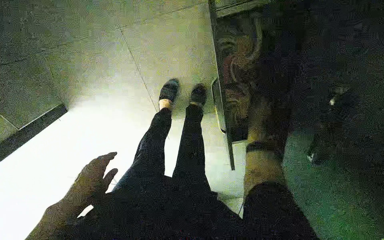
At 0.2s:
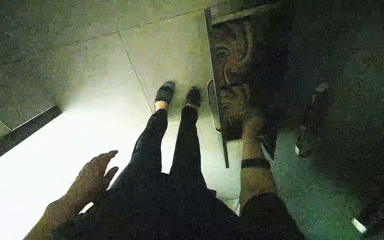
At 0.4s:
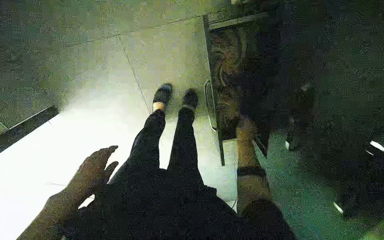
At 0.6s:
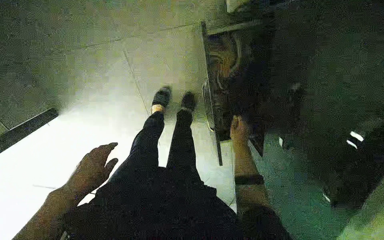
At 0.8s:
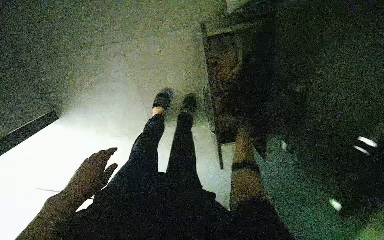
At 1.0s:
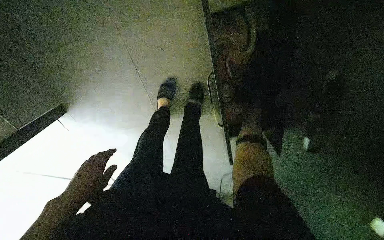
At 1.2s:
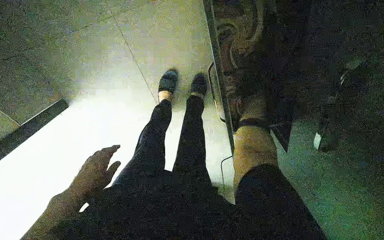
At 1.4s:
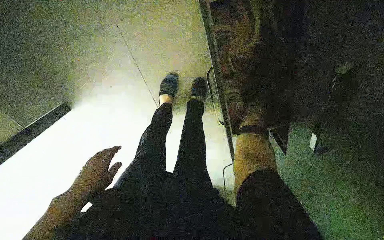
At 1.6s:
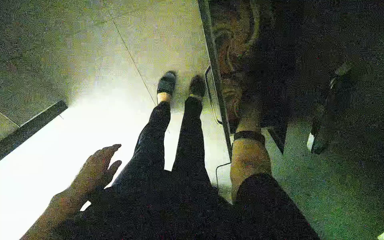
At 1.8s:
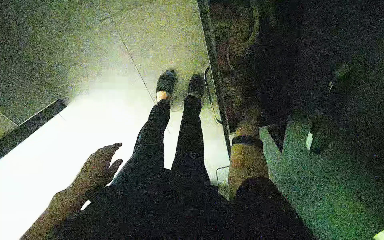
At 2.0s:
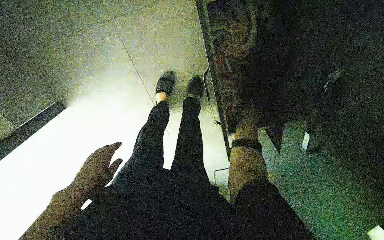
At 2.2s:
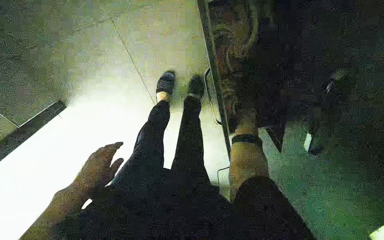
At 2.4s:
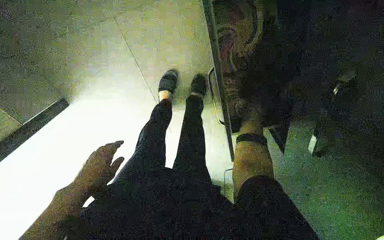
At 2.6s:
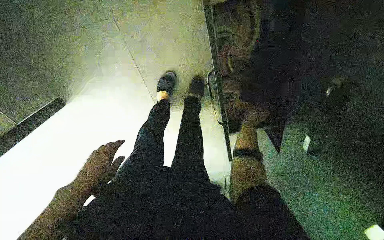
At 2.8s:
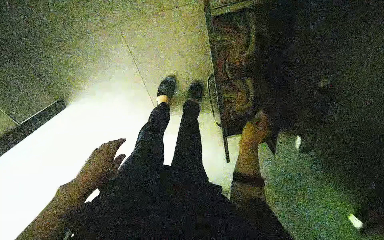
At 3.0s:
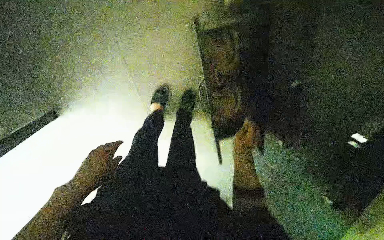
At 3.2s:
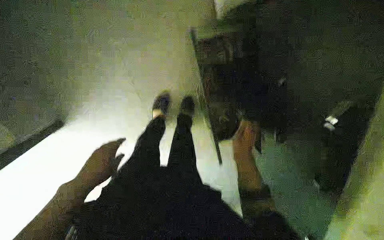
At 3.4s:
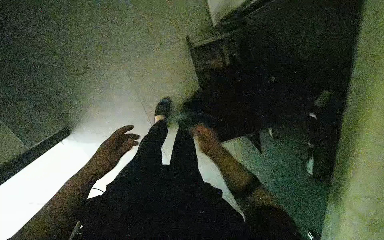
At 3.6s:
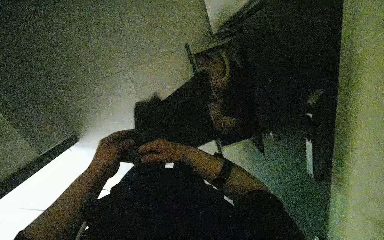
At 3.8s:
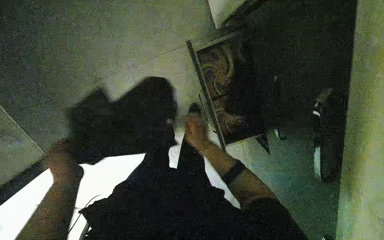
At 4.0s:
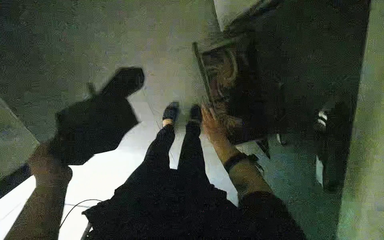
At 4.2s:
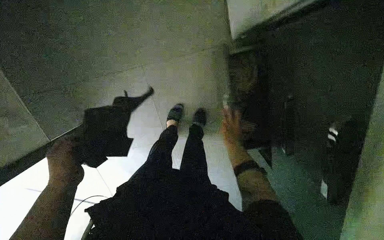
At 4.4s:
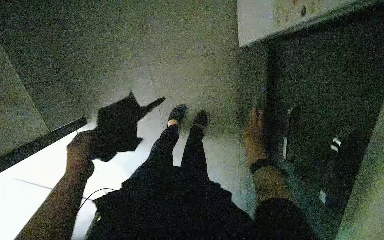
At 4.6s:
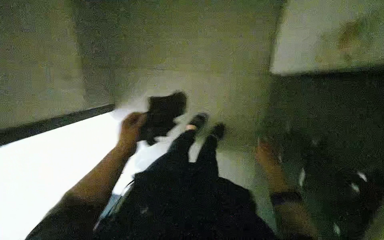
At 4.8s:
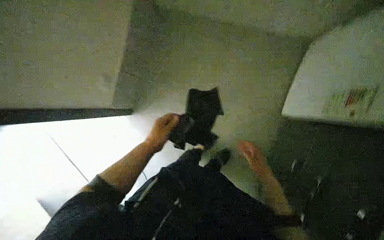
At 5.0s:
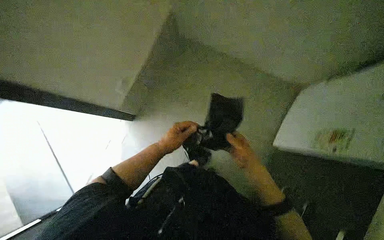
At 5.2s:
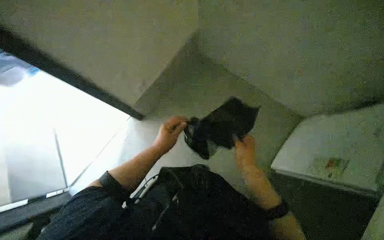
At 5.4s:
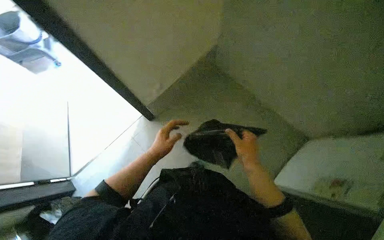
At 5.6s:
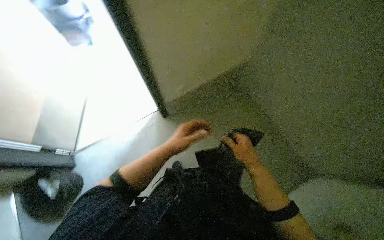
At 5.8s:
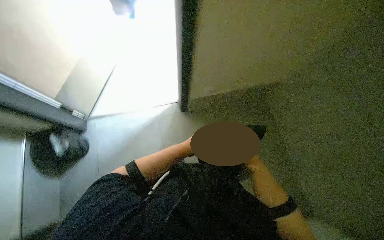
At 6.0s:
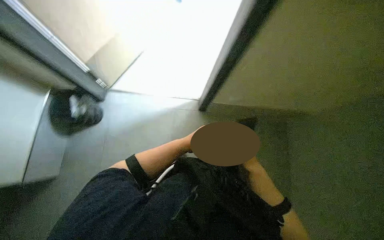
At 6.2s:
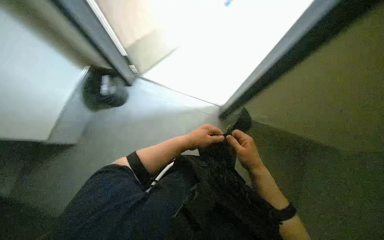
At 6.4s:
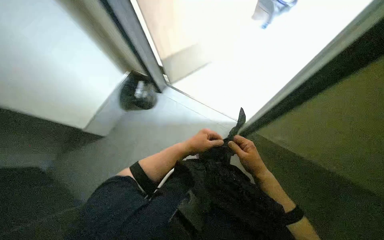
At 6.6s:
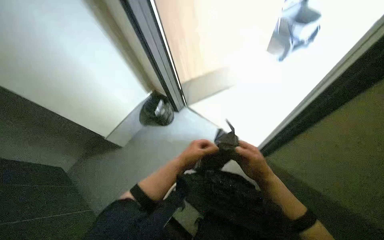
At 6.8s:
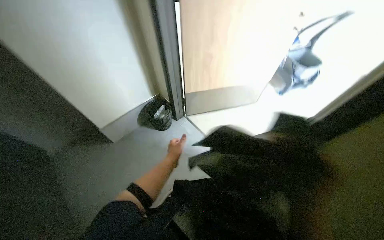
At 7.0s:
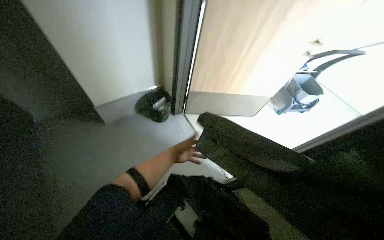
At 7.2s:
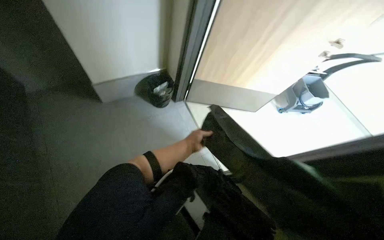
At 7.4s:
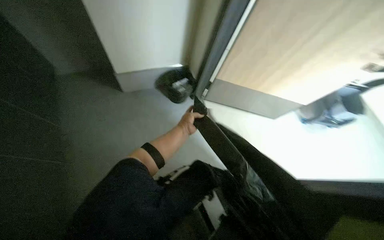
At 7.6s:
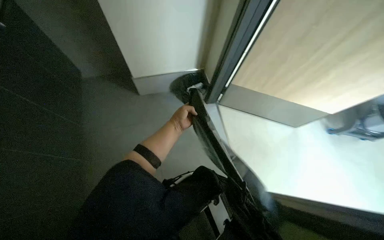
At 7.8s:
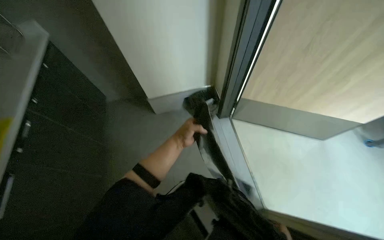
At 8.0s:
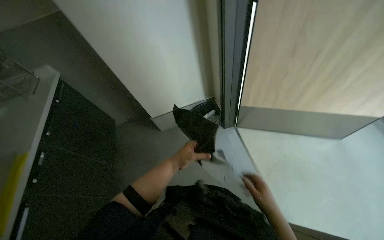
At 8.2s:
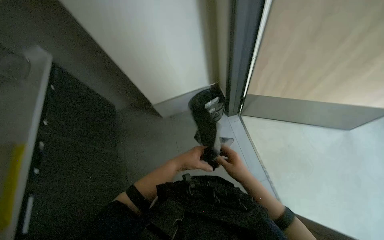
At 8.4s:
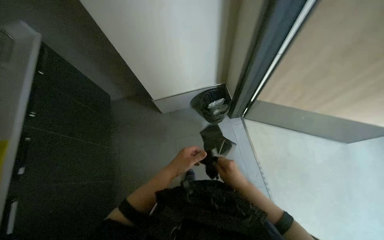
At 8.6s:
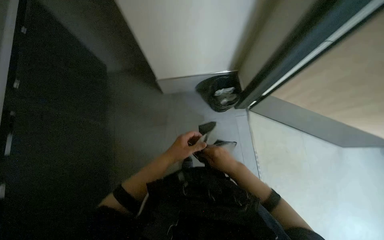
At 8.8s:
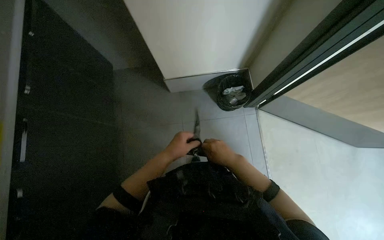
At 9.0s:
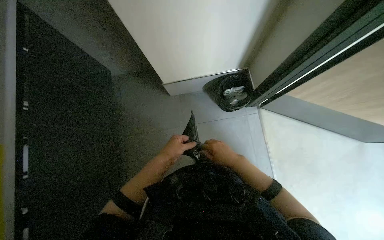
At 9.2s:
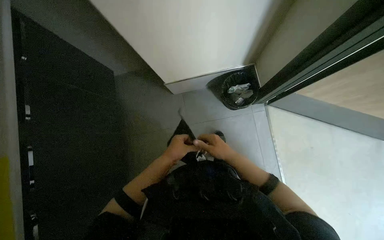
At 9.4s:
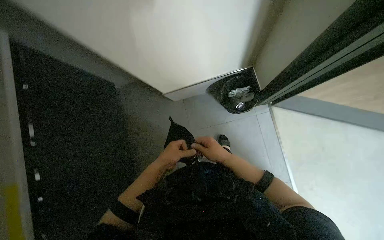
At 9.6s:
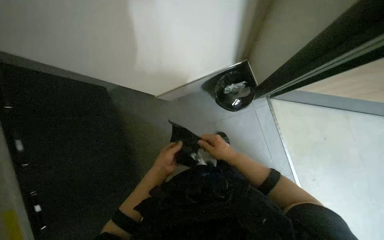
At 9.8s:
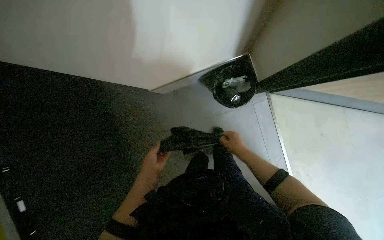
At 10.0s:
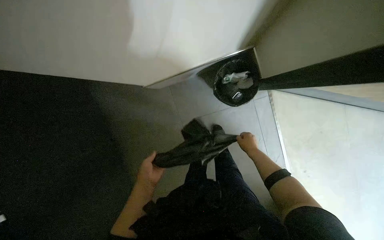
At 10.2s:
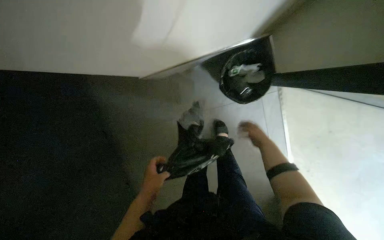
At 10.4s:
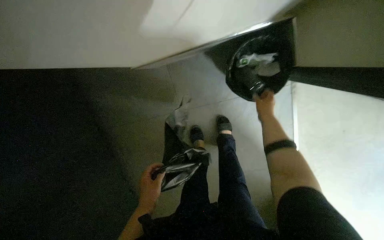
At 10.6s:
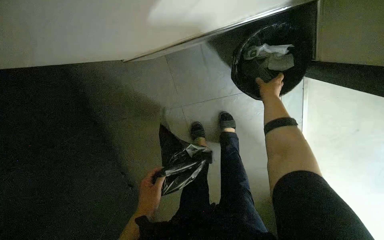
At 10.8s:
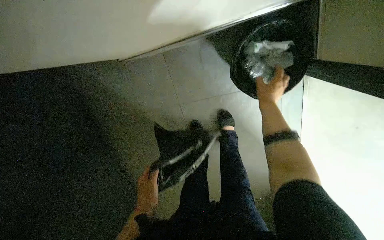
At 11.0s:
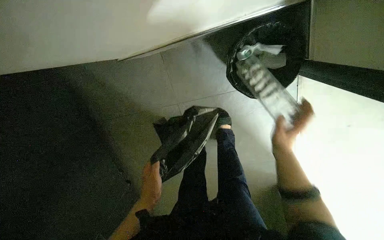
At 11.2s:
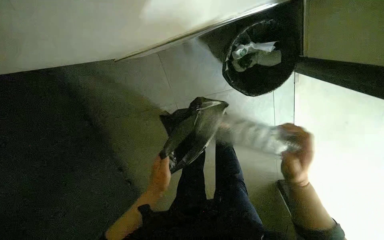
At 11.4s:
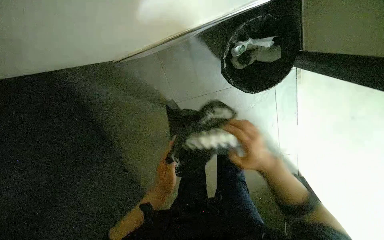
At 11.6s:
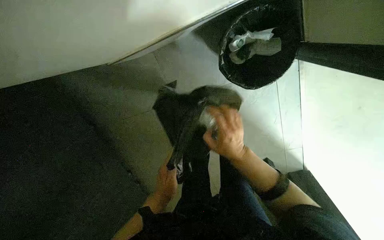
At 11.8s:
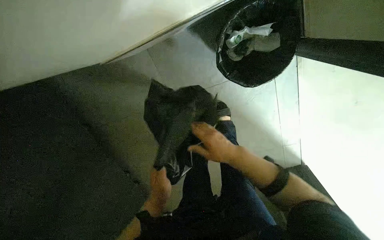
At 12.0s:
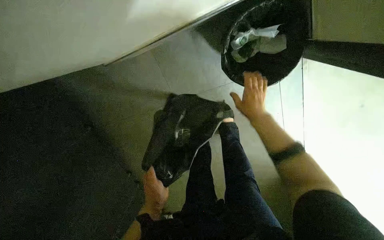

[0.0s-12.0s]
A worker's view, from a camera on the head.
Job: managing trash.
The whole recording: Changing trash bags in a bin. The worker removes a full trash bag from a bin and replaces it with a new one.
0.0s to 1.6s: The right hand is displaced nearer to the camera and to the left by approximately 15 cm, and goes down the picture and returns, some 10 cm each way.
1.6s to 3.0s: The right hand travels nearer to the camera and down the picture by about 25 cm.
3.0s to 4.4s: The right hand moves roughly 25 cm to the left and comes back.
4.4s to 6.0s: The head rotates about 35 degrees to the left. The left hand is displaced to the right by about 25 cm, while the right hand is displaced nearer to the camera and to the left by approximately 35 cm.
6.0s to 7.6s: The head turns to the left by roughly 80 degrees. The camera pitches upward, by about 15 degrees.
9.0s to 10.4s: The left hand shifts roughly 15 cm down the picture, while the right hand travels farther from the camera by approximately 50 cm.
10.4s to 12.0s: The right hand goes up and down the picture, roughly 25 cm each way, reversing 2 times. Meanwhile the left hand is displaced farther from the camera by approximately 10 cm.

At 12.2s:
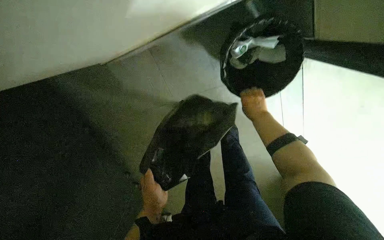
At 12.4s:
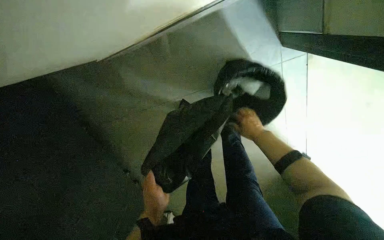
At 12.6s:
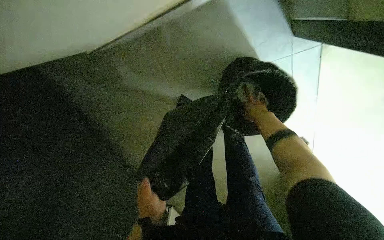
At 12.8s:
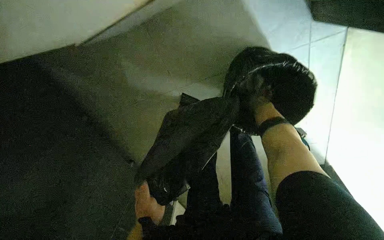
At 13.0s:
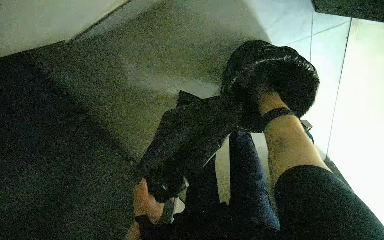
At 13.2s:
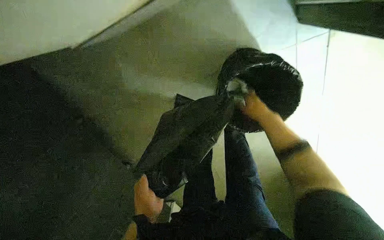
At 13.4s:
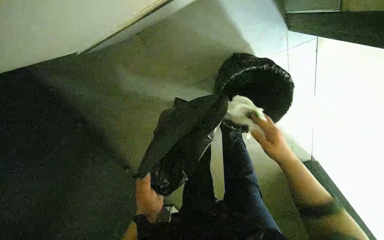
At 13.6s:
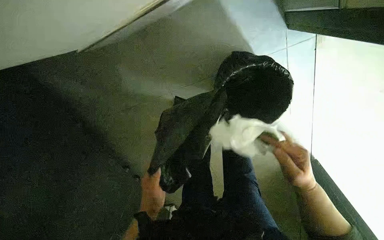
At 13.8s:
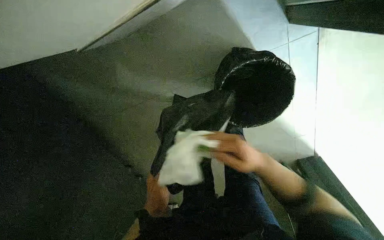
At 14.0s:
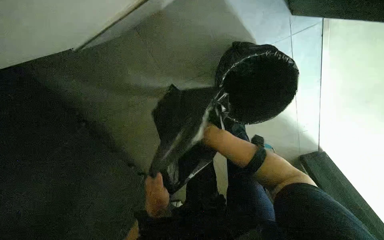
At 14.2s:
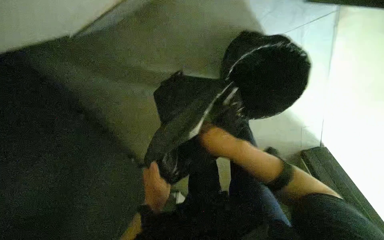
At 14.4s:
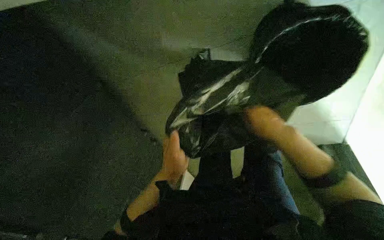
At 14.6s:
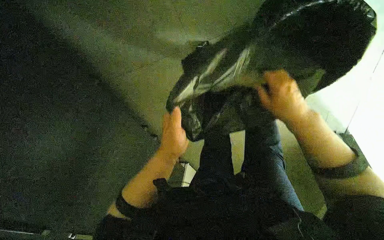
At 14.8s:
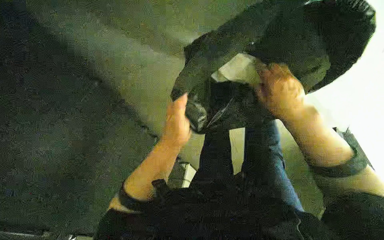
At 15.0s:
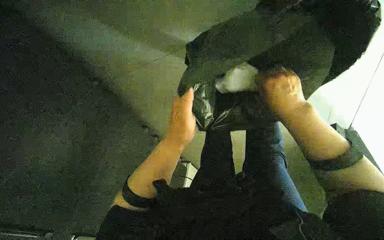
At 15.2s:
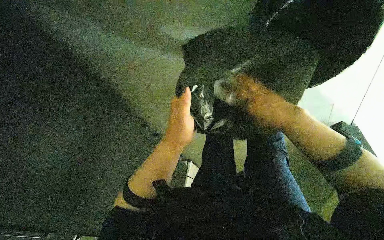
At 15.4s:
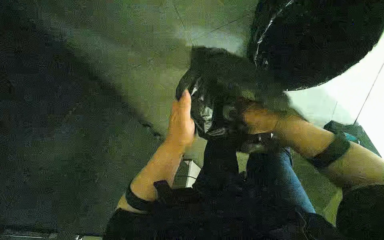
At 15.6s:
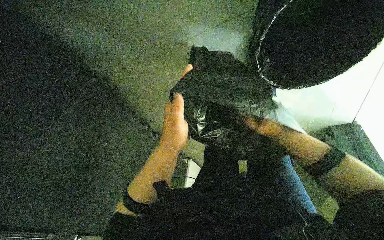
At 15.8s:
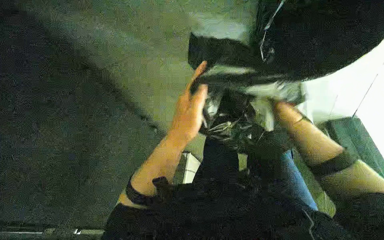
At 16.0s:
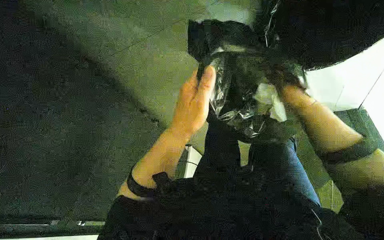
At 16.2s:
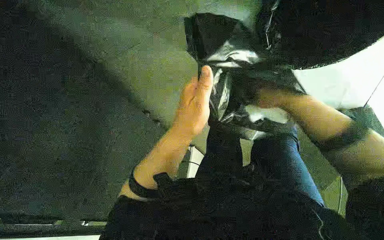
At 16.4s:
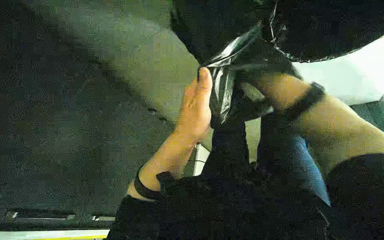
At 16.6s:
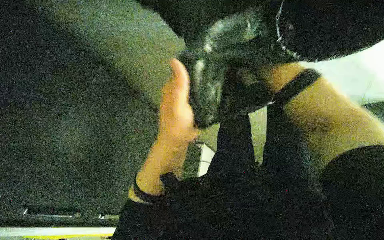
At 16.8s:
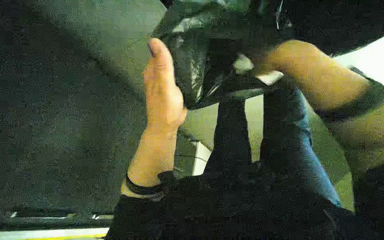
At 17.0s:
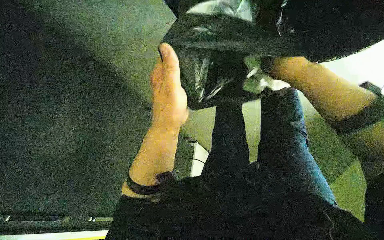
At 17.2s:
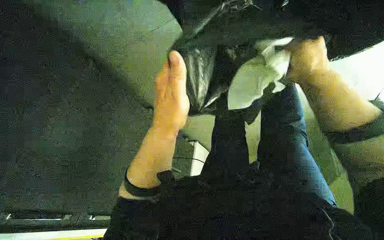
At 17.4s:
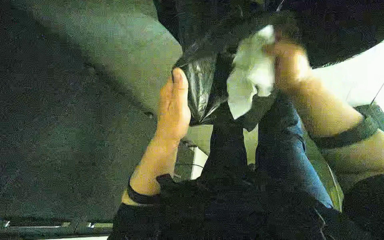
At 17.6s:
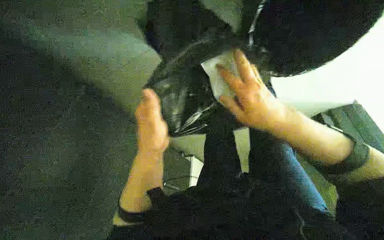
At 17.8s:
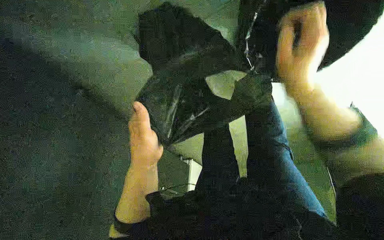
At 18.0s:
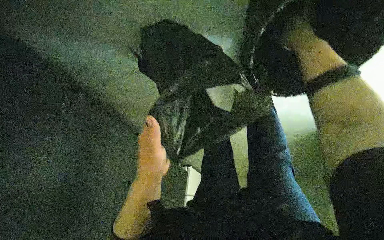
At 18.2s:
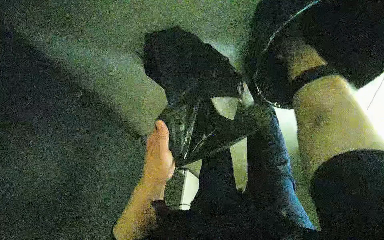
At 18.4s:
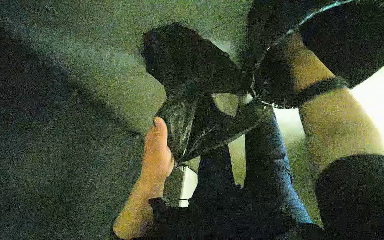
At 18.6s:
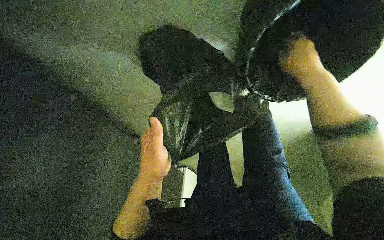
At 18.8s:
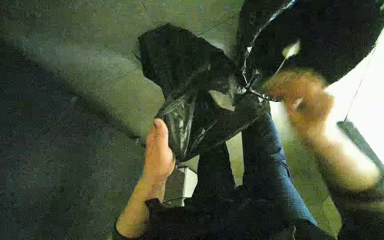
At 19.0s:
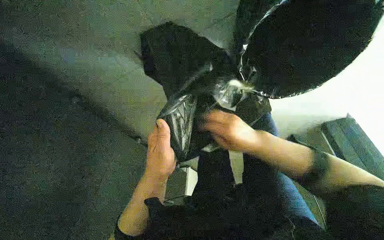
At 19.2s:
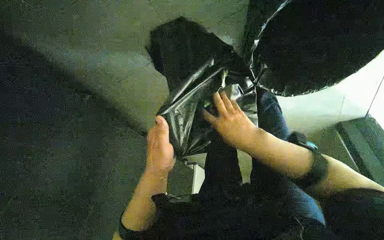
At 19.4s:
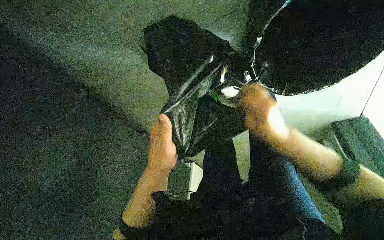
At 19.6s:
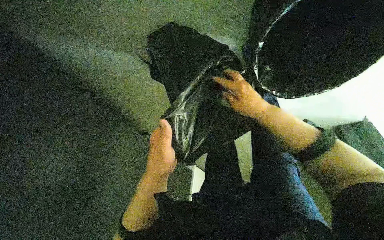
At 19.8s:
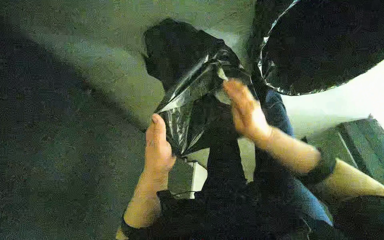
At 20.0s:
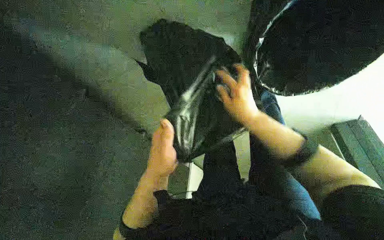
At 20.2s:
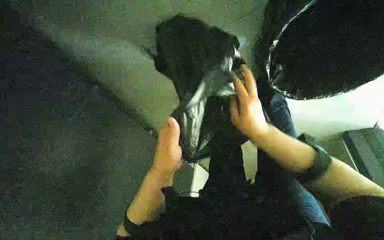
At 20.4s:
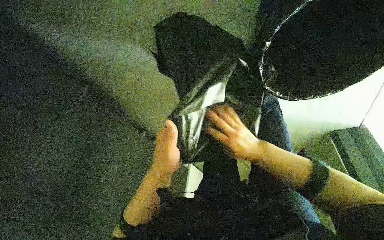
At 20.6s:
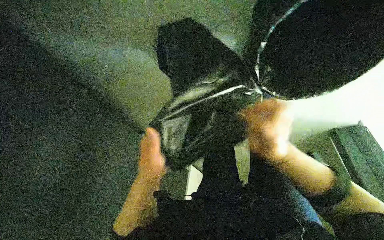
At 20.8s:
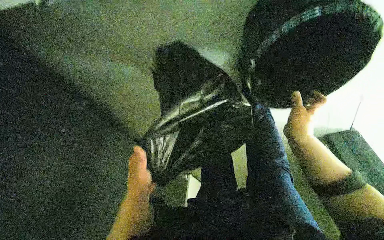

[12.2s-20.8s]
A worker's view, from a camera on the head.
Job: managing trash.
The whole recording: Changing trash bags in a bin. The worker removes a full trash bag from a bin and replaces it with a new one.
12.2s to 13.6s: The right hand travels nearer to the camera and down the picture by about 30 cm.
13.6s to 15.0s: The view tips downward by roughly 15 degrees. The left hand travels up the picture and nearer to the camera by about 20 cm. Meanwhile the right hand travels up the picture by approximately 15 cm, and moves approximately 20 cm to the left and comes back.
15.0s to 16.6s: The right hand goes farther from the camera and returns, roughly 25 cm each way; the left hand shifts some 10 cm nearer to the camera.
16.6s to 18.0s: The right hand is displaced up the picture and to the right by roughly 20 cm. Meanwhile the left hand moves down the picture and farther from the camera, some 10 cm.
18.0s to 19.4s: The right hand is displaced down the picture and to the left by about 35 cm.
19.4s to 20.8s: The right hand travels to the right by some 10 cm.
